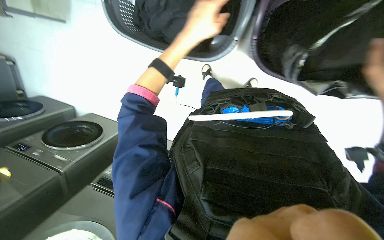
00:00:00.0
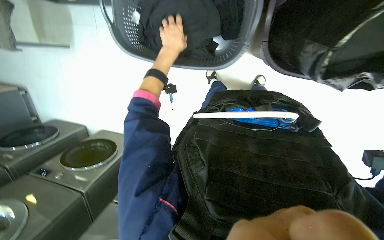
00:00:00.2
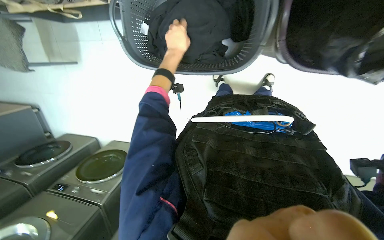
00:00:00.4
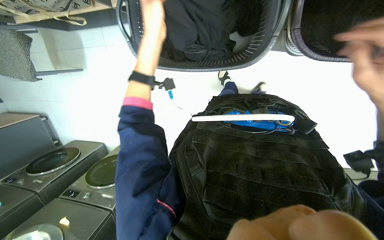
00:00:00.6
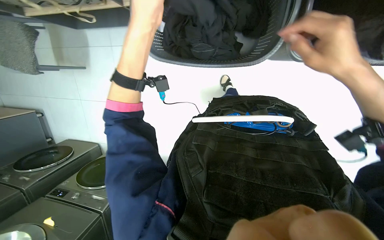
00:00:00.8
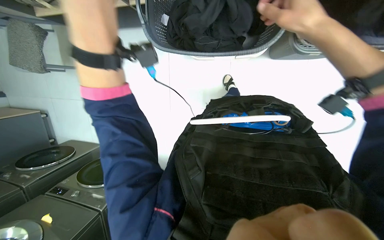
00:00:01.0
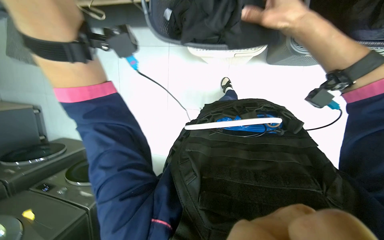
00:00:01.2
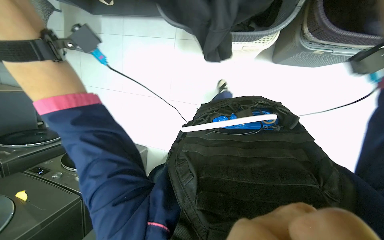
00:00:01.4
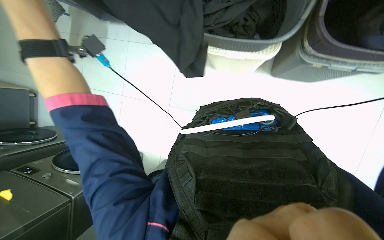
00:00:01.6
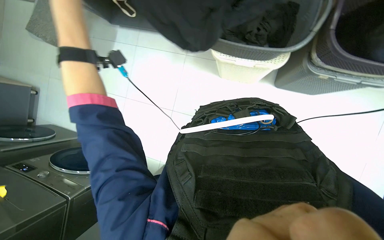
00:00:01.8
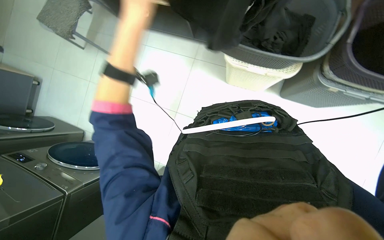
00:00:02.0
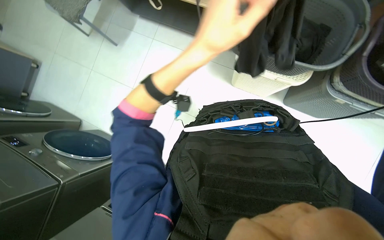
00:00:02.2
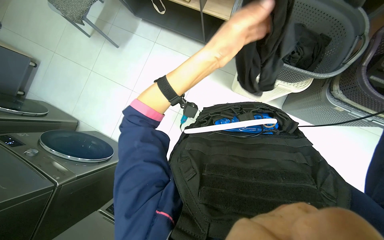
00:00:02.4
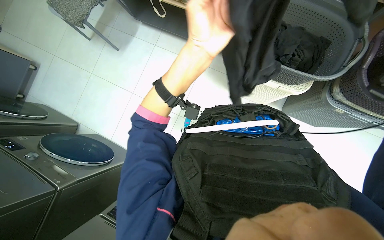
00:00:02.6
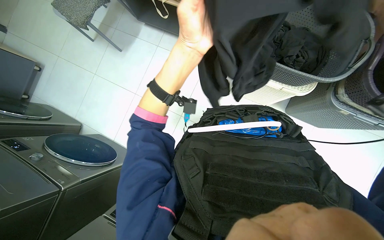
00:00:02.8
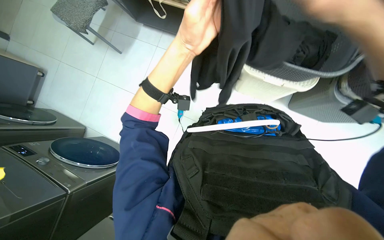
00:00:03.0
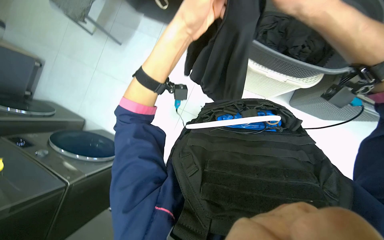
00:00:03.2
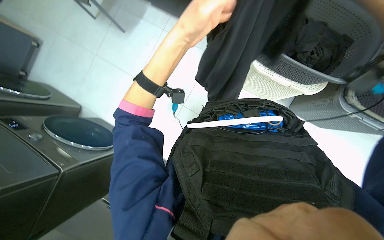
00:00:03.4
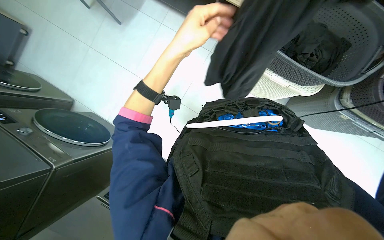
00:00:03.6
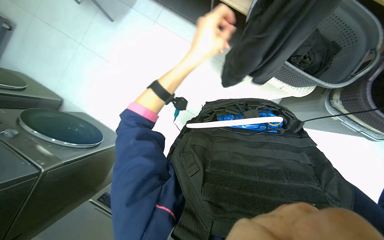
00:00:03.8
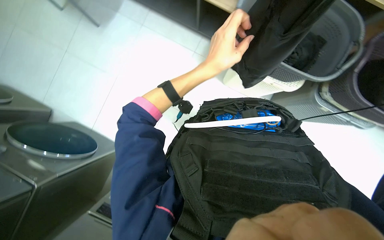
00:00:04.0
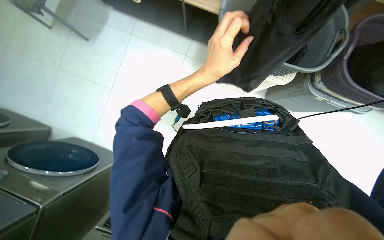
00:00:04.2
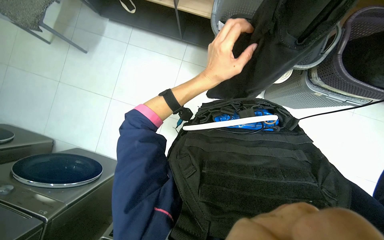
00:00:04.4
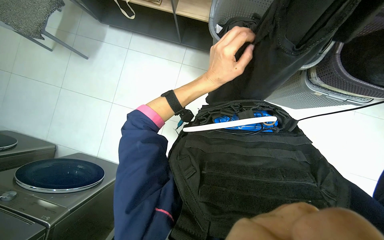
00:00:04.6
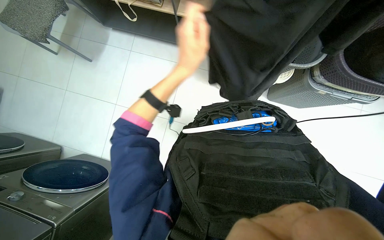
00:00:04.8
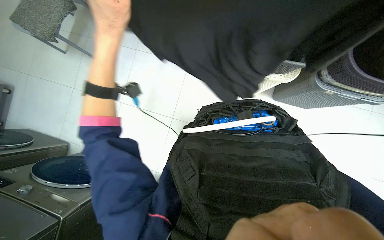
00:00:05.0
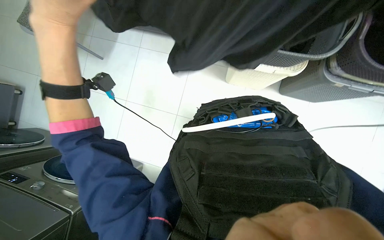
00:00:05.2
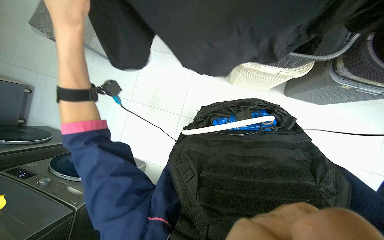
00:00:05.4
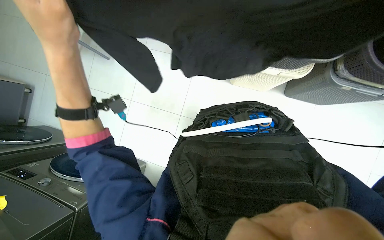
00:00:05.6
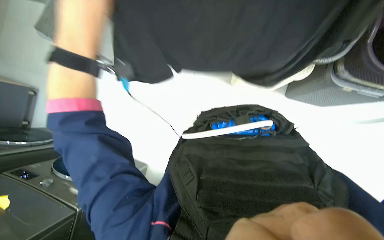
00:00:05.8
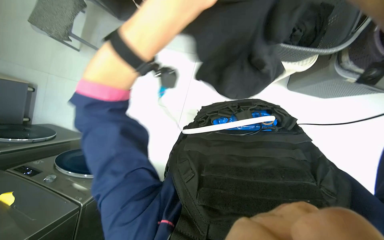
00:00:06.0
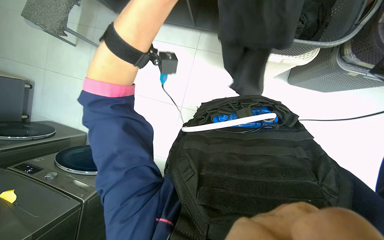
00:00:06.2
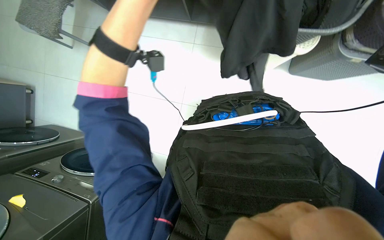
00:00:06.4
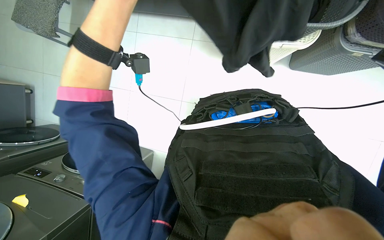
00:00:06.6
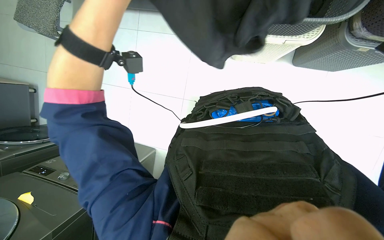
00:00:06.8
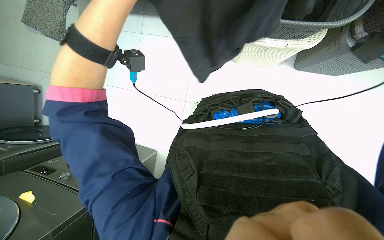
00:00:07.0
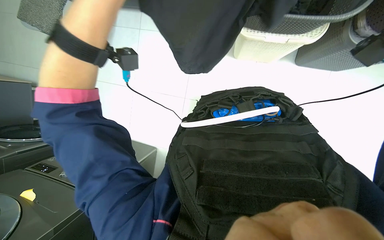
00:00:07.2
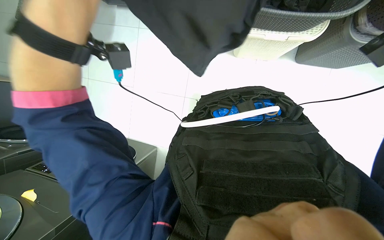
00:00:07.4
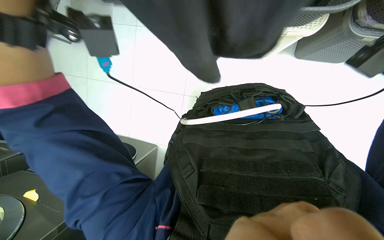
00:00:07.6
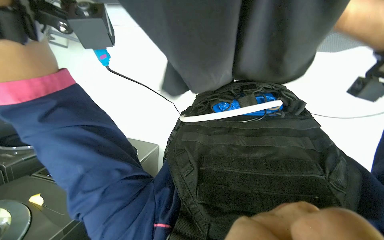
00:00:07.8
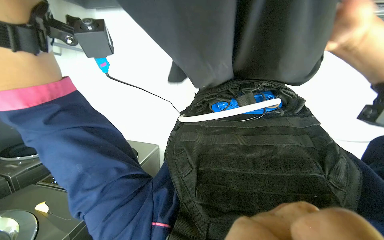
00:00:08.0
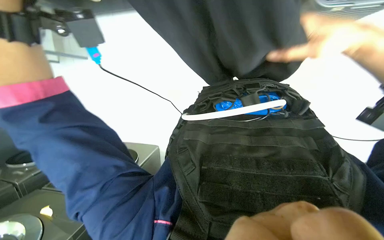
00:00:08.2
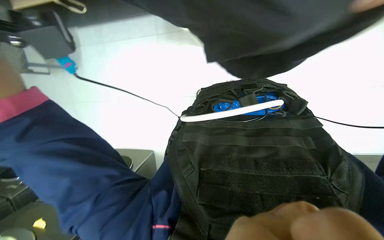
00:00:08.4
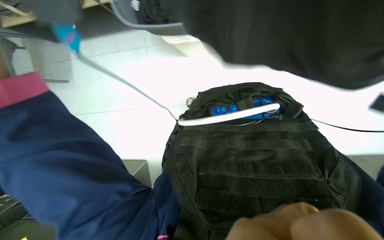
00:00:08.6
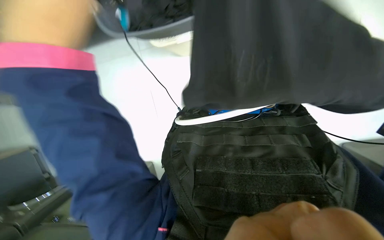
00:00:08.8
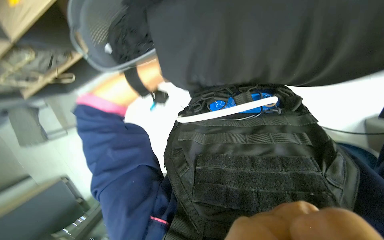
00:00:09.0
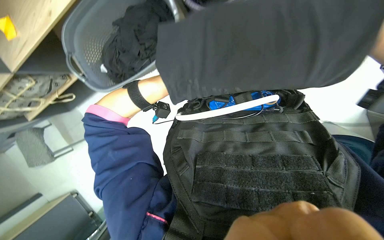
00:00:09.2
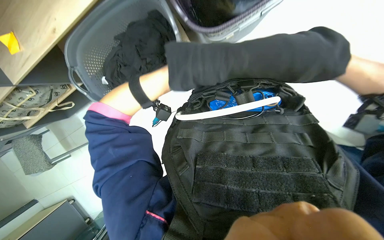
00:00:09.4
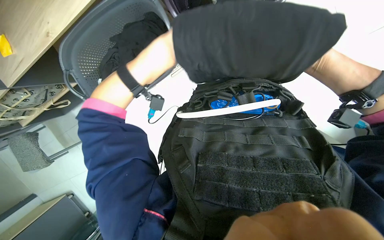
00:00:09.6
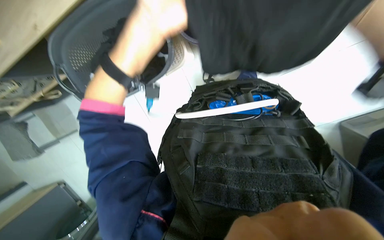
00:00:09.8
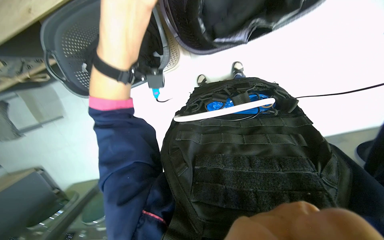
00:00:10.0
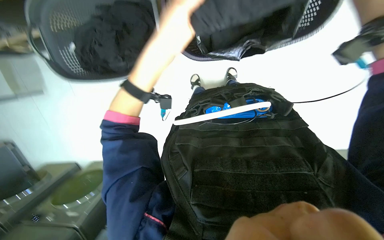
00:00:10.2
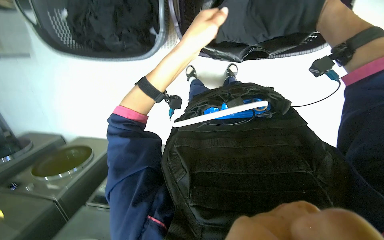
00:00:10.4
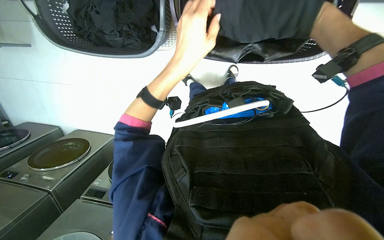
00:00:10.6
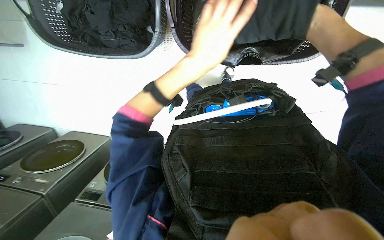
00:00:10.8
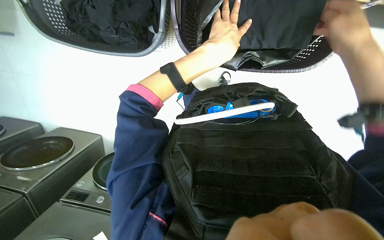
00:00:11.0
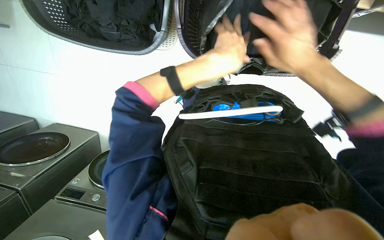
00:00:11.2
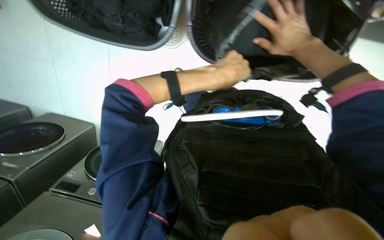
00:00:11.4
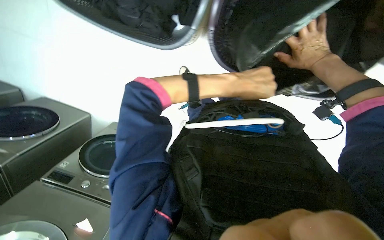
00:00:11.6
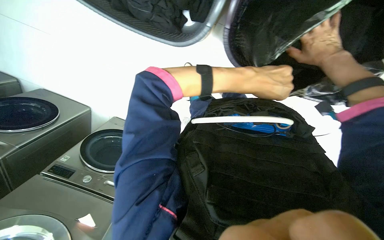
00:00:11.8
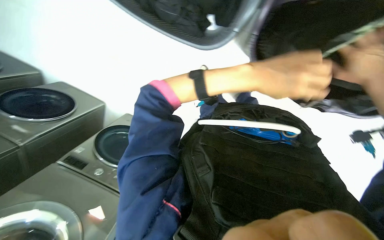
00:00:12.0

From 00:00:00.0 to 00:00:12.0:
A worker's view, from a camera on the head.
Job: managing laundry.
The whole recording: Folding and packing clothes into bag. The worker folds black clothes and packs them into a bag.
From 00:00:00.0 to 00:00:01.6: The camera pitches upward, by approximately 15 degrees.
From 00:00:03.0 to 00:00:04.4: The left hand shifts about 10 cm down the picture.

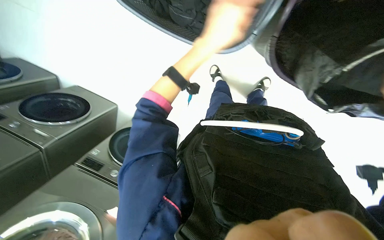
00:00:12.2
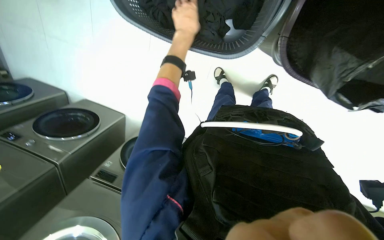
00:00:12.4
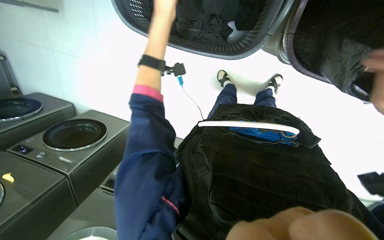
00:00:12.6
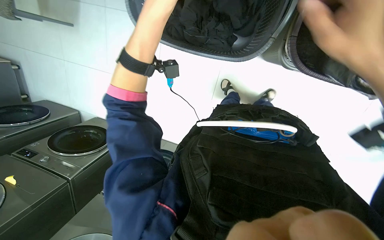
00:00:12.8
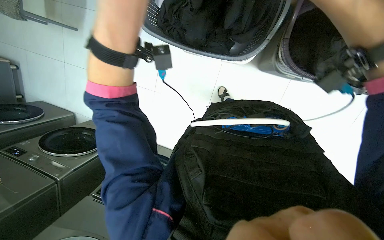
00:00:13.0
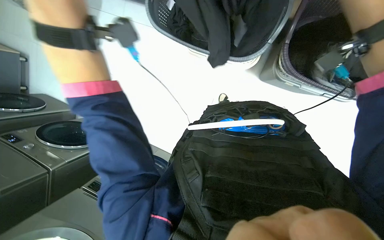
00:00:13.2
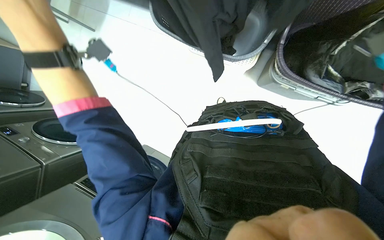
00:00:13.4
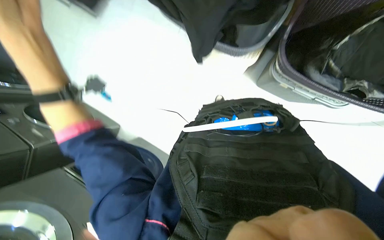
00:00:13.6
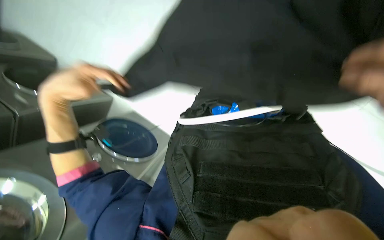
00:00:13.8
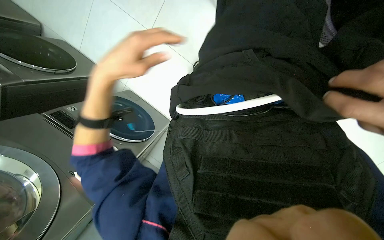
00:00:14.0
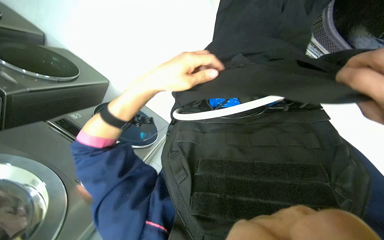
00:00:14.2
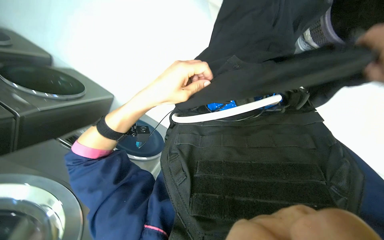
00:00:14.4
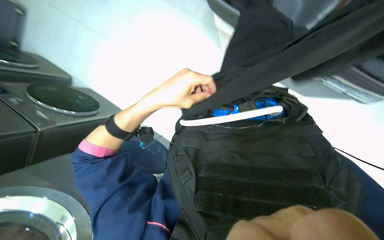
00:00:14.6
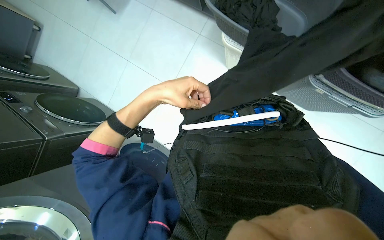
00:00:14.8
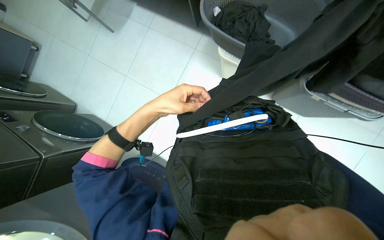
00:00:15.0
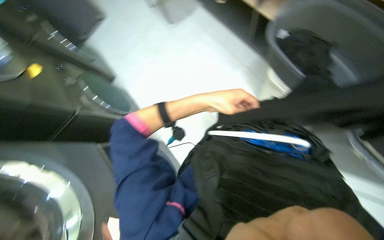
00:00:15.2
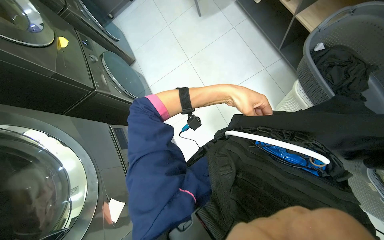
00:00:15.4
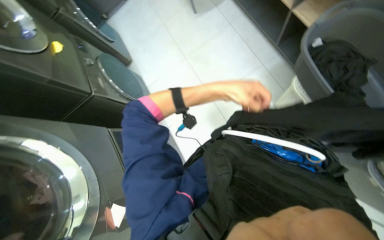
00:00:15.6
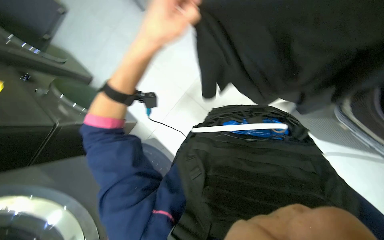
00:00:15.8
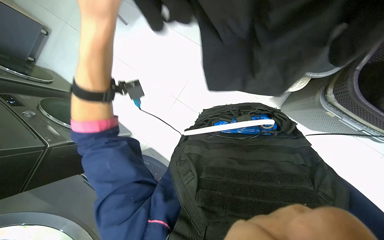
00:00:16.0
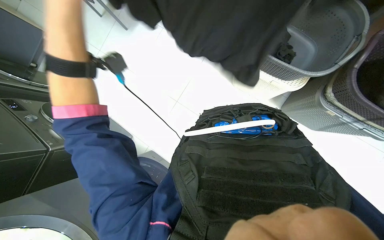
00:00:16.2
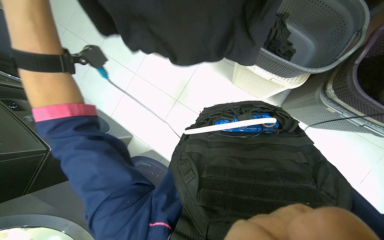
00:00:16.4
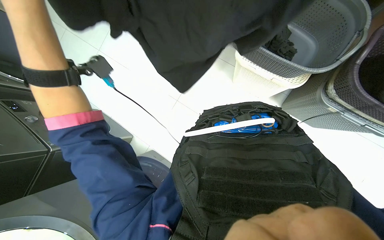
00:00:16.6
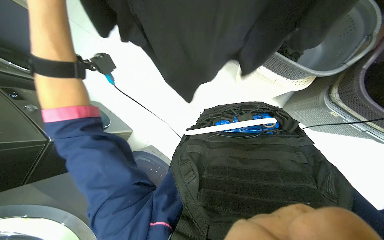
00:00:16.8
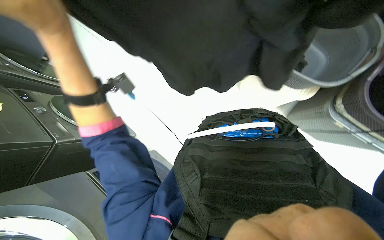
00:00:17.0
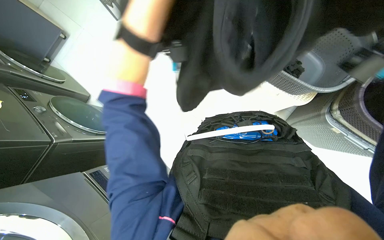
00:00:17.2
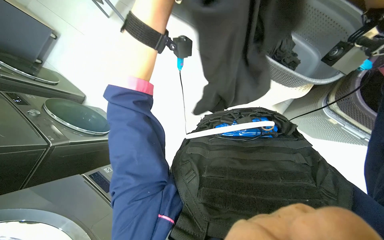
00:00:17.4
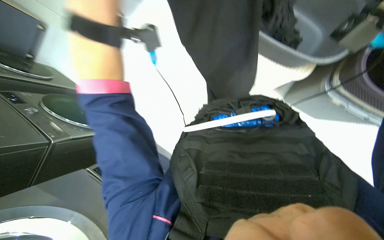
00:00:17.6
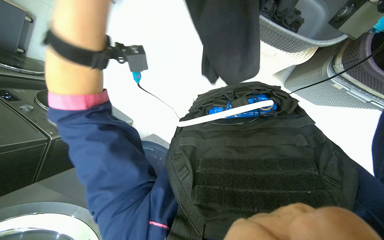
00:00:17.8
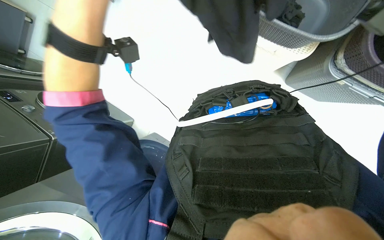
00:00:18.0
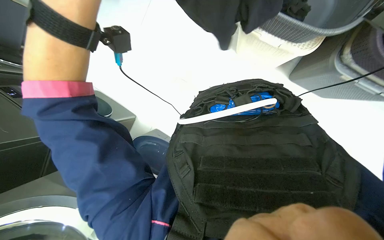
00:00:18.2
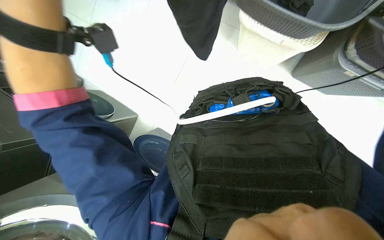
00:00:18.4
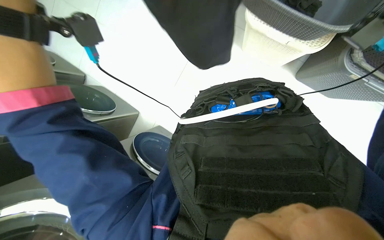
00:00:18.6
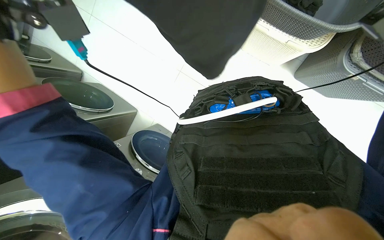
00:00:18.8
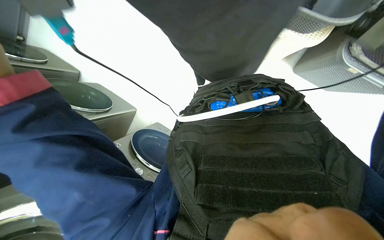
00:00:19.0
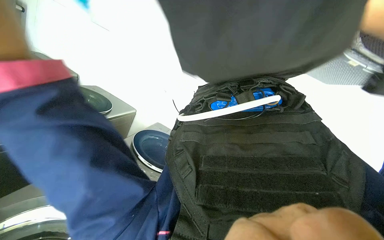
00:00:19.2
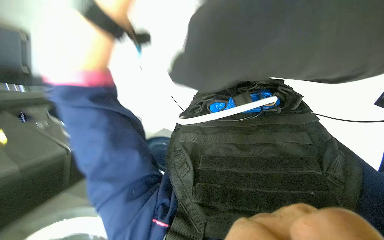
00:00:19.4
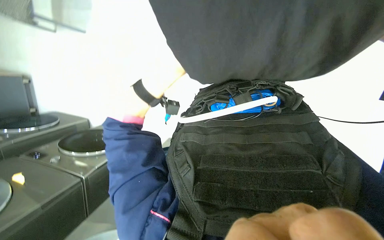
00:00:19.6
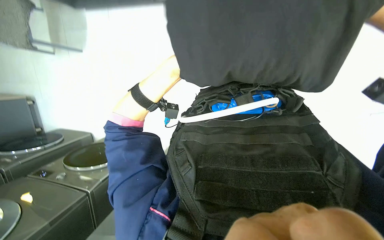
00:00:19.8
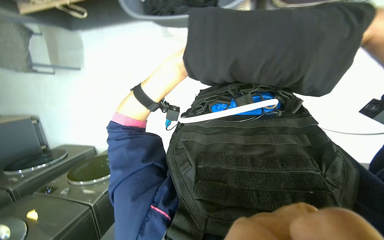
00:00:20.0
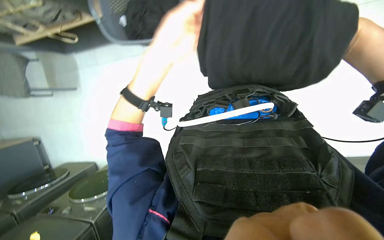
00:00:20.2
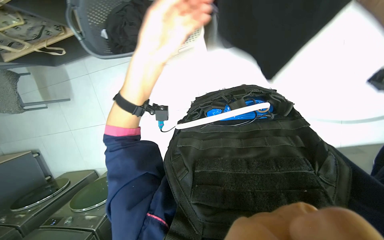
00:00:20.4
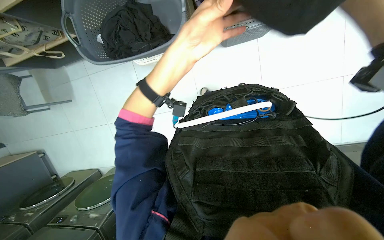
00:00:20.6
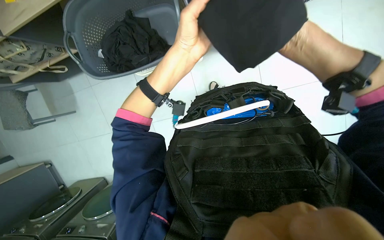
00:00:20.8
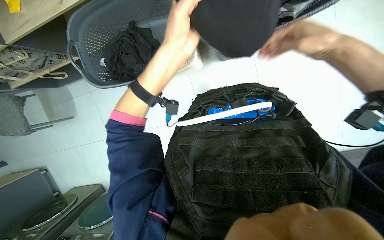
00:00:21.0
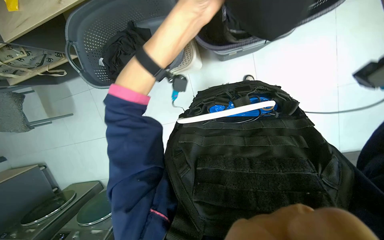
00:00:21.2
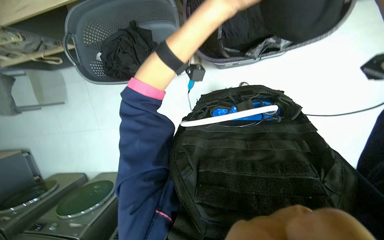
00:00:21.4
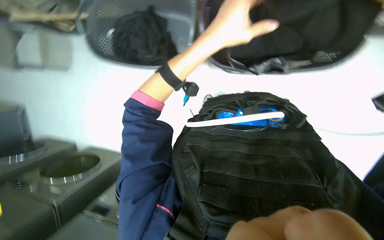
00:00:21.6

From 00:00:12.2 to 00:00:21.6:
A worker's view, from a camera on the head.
Job: managing laundry.
The whole recording: Folding and packing clothes into bag. The worker folds black clothes and packs them into a bag.
From 00:00:13.8 to 00:00:15.4: The wearer's head swings about 30 degrees to the left.
